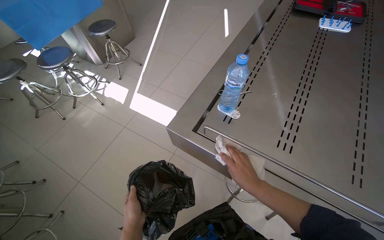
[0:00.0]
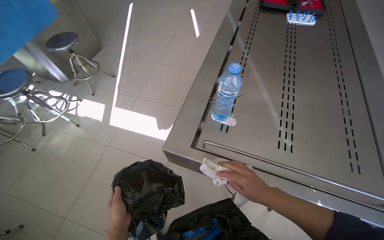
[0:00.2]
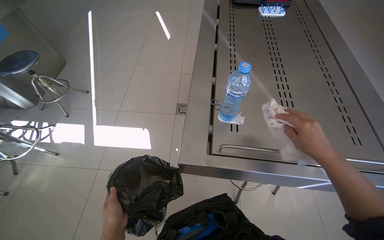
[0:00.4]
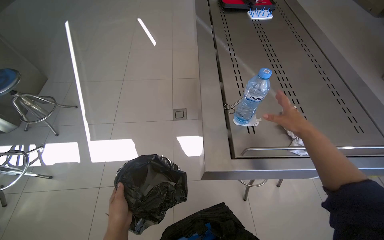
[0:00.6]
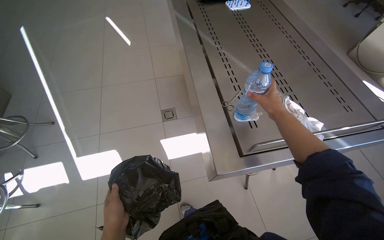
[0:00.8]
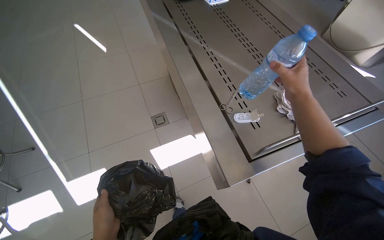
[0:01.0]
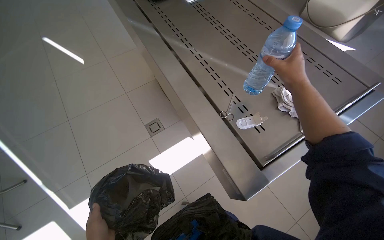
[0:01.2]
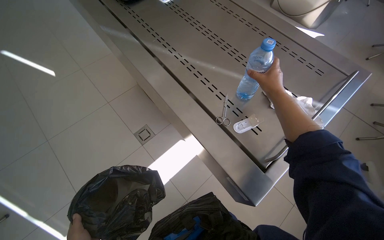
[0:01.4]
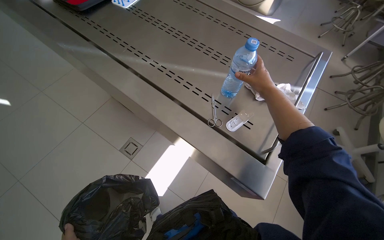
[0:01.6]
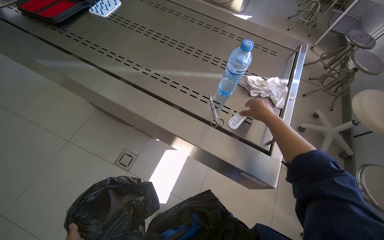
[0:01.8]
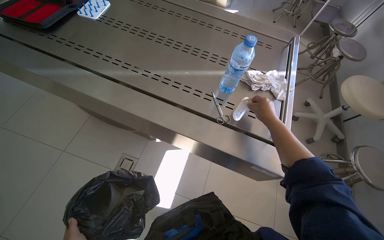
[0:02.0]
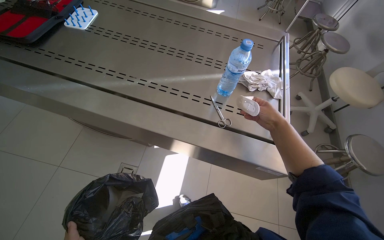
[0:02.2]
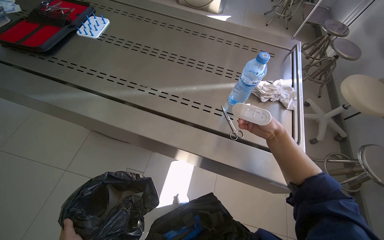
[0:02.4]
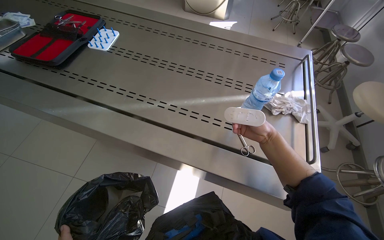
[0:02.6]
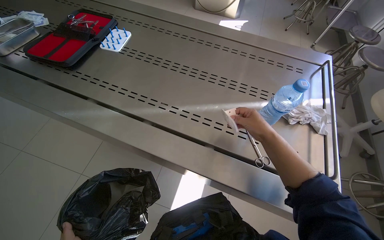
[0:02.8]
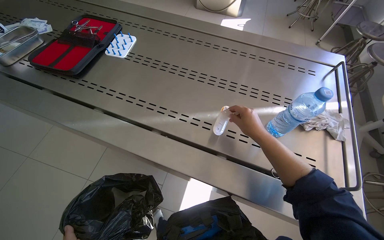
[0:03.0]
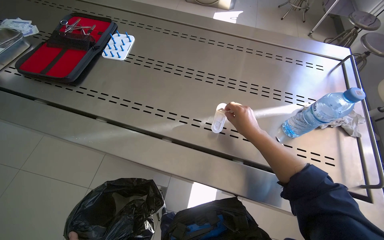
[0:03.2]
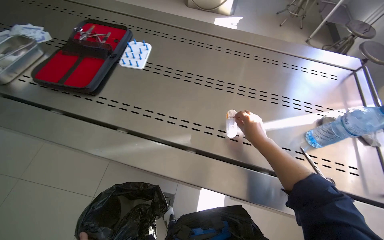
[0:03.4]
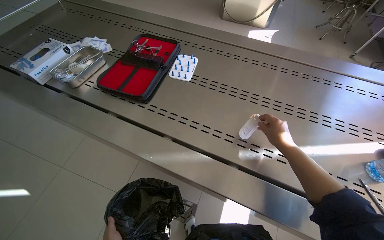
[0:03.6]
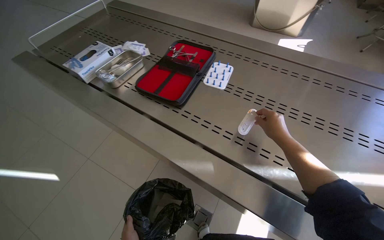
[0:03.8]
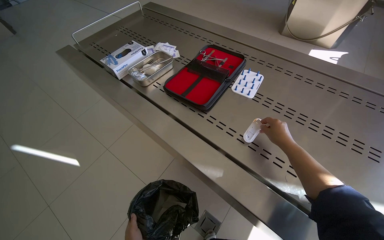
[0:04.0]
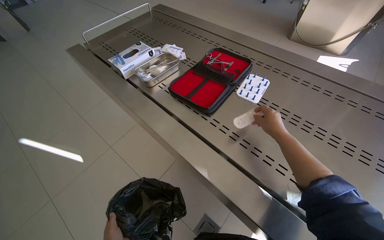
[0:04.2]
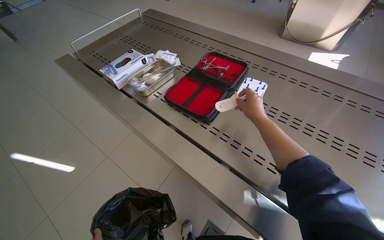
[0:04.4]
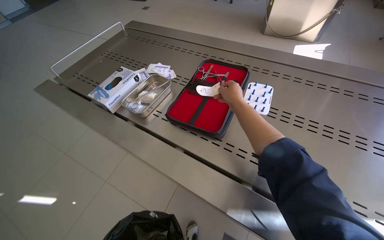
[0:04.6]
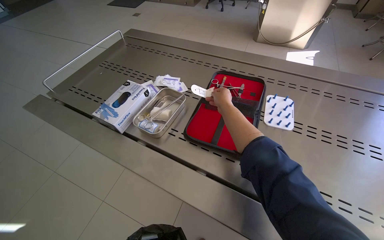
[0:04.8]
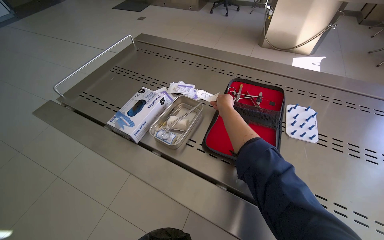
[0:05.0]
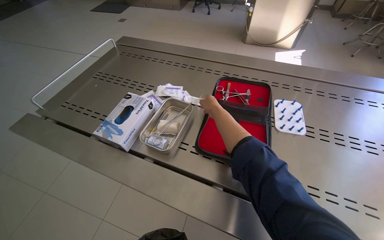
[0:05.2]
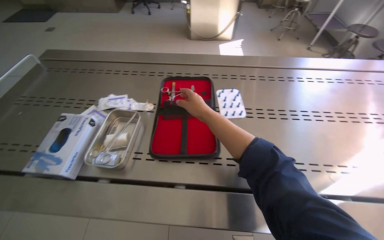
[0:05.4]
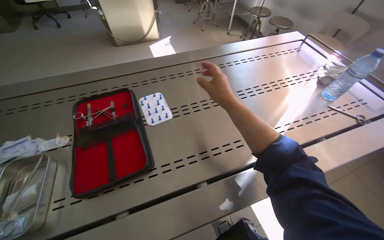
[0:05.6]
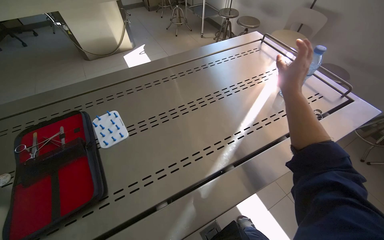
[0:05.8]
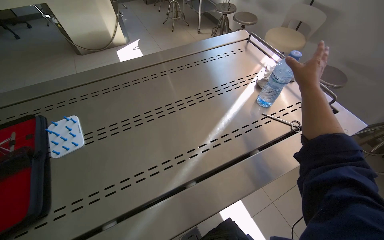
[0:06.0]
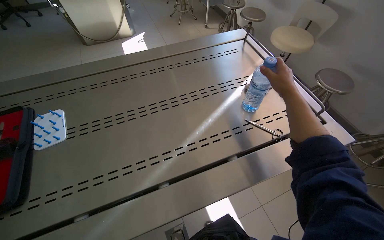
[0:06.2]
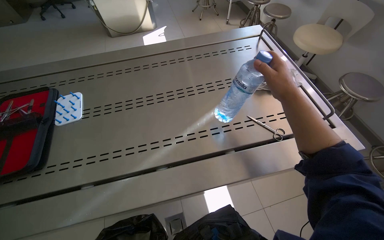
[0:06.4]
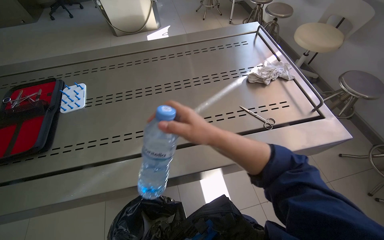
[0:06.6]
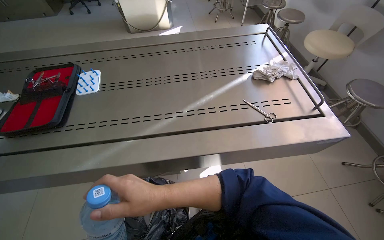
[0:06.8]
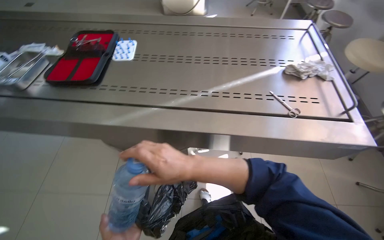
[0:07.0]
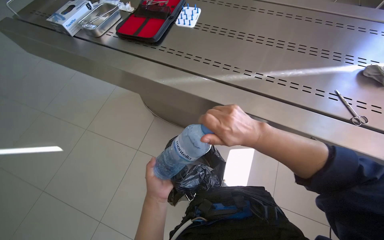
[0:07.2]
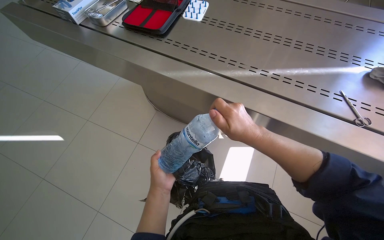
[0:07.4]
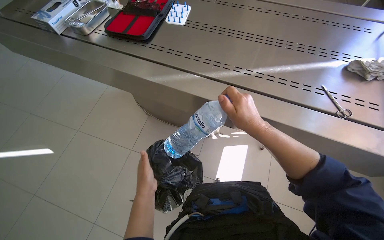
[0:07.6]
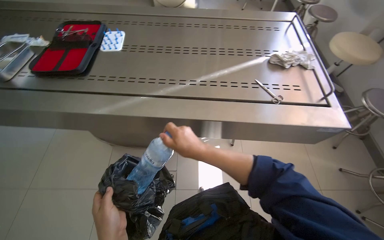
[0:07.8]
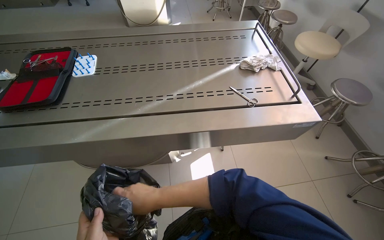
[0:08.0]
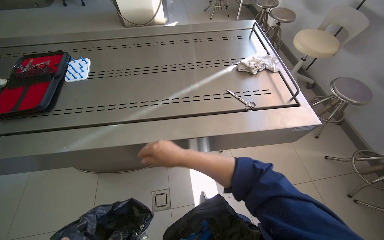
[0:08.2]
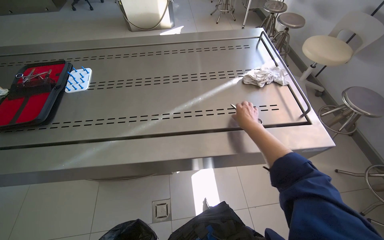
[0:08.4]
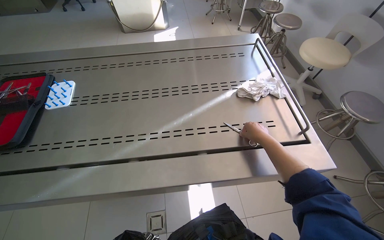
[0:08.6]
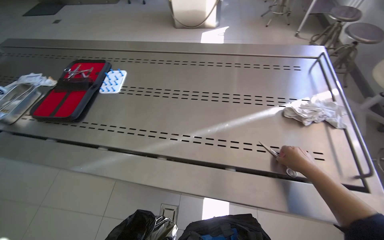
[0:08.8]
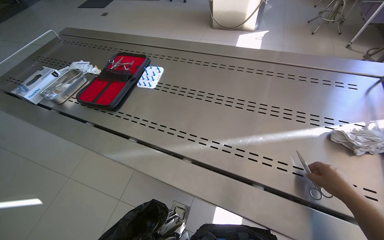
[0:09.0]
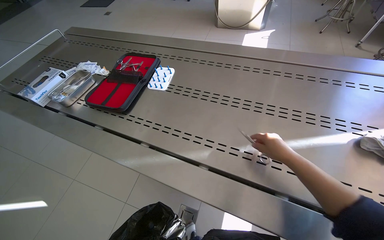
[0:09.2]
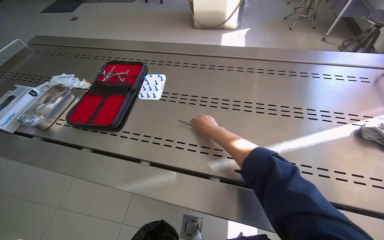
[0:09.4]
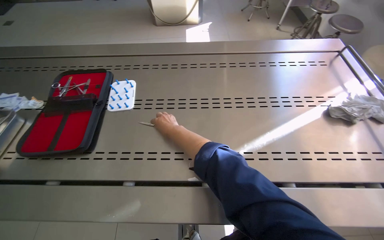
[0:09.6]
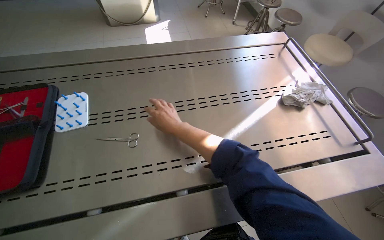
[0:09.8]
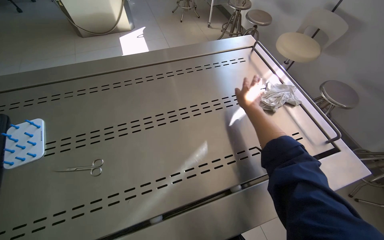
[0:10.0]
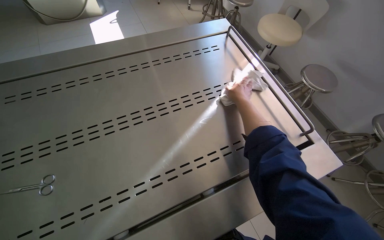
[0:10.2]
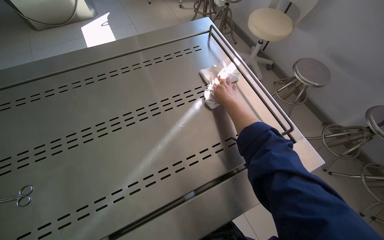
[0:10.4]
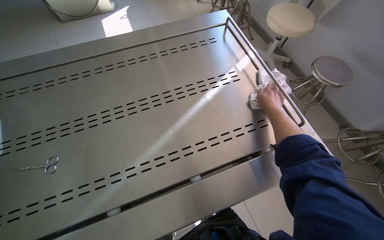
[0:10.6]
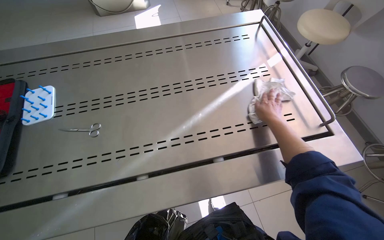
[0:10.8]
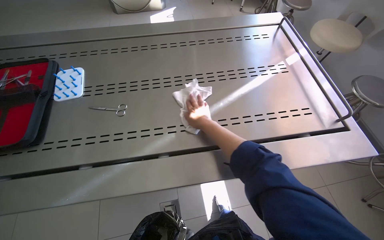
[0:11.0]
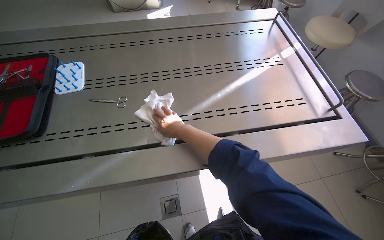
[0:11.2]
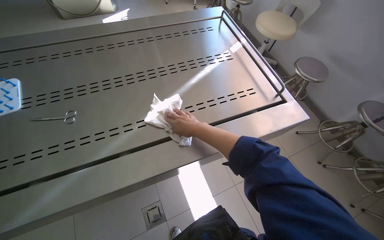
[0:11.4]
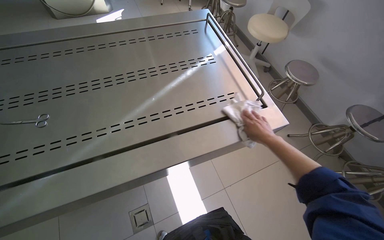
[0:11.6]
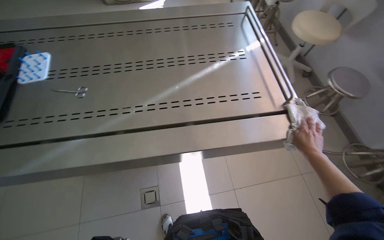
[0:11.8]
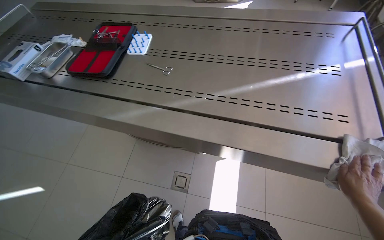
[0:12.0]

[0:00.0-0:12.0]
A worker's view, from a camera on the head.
Job: wiping surfaces.
The whole recording: Wiping stainless steel table. The worker wipes the stainless steel table with a white cloth.
0:00.0 to 0:01.6: The wearer moves approximately 50 cm. The head turns to the right by about 85 degrees.
0:03.0 to 0:04.4: The head travels to the left, some 40 cm. The wearer's head swings approximately 20 degrees to the left.
0:04.4 to 0:06.0: The wearer's head swings some 65 degrees to the right.
0:06.0 to 0:07.6: The head rotates some 45 degrees to the left.
0:09.0 to 0:10.4: The wearer's head swings some 50 degrees to the right.
0:10.4 to 0:12.0: The head turns to the left by some 40 degrees.

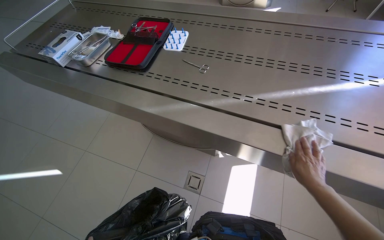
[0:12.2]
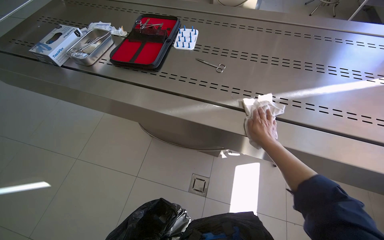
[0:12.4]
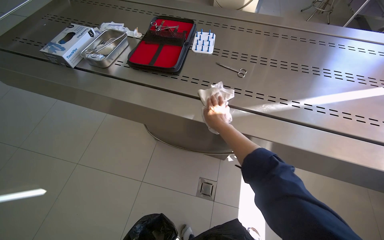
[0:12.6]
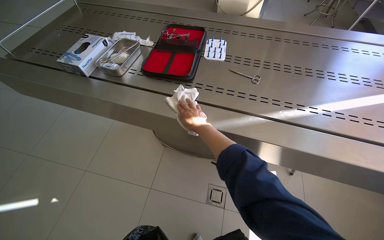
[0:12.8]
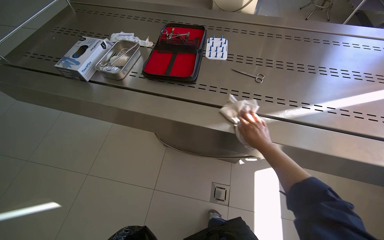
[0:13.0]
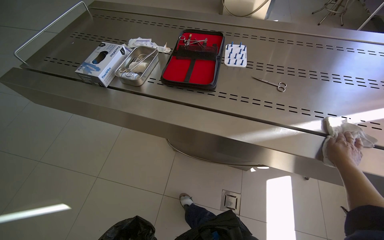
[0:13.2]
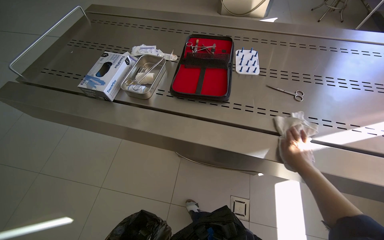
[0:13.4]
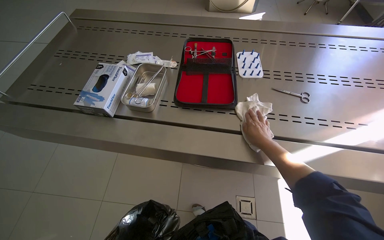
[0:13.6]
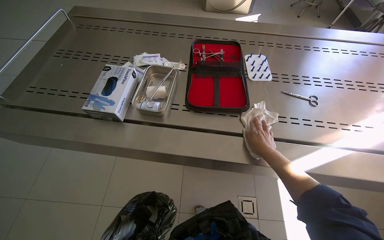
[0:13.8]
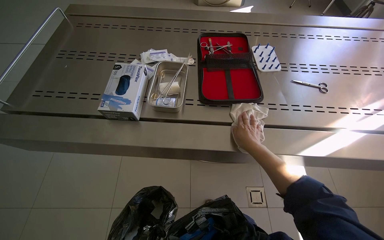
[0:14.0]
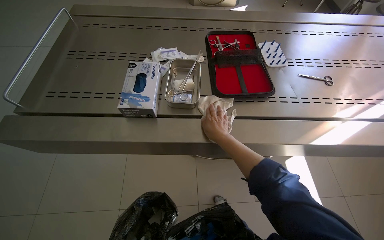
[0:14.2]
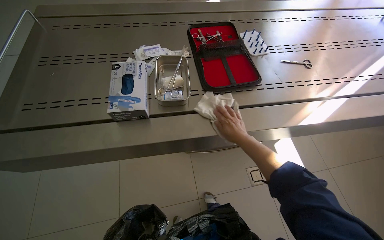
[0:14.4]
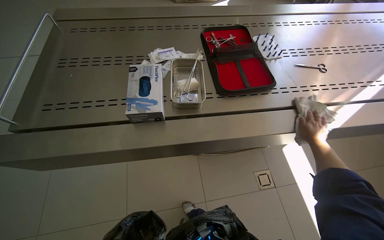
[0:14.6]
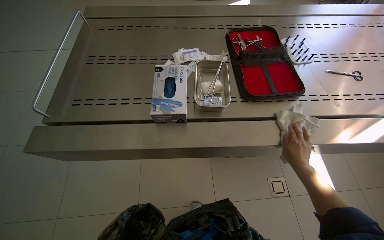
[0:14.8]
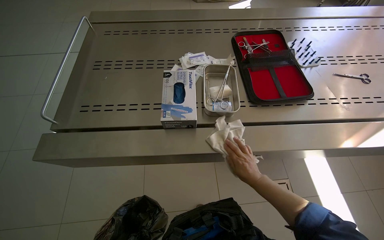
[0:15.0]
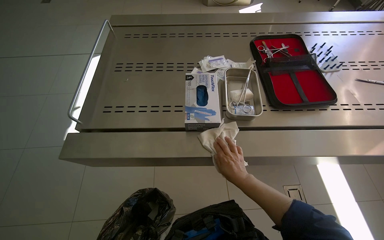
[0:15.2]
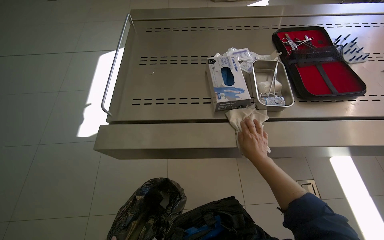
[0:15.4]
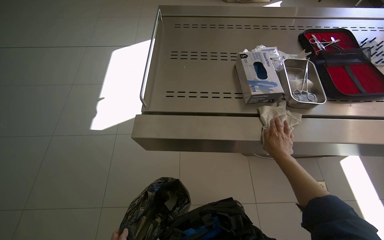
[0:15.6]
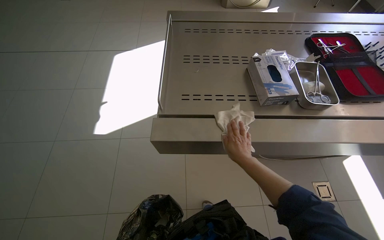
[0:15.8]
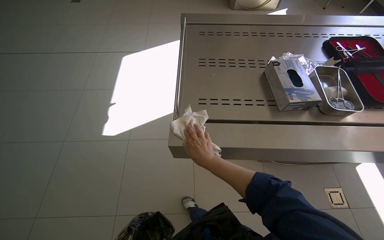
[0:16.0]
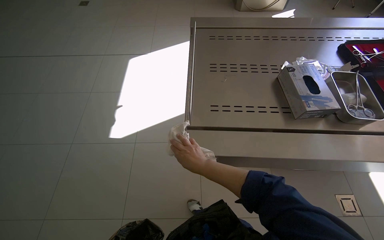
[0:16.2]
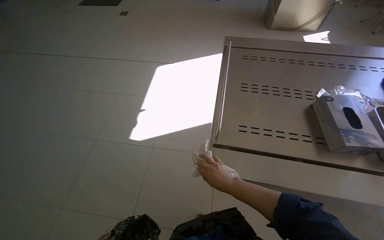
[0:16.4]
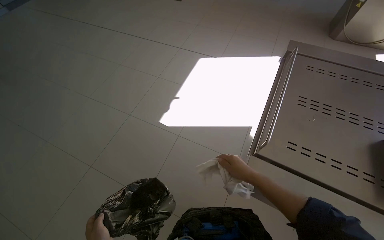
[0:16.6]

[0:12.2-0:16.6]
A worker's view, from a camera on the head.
Job: wiping surfaces.
The whole recording: Wiping stainless steel table. The worker wipes the stainless steel table with a white cloth.
0:12.2 to 0:13.6: The head travels to the left, approximately 60 cm.
0:13.6 to 0:15.2: The camera travels to the left, roughly 40 cm.
0:15.2 to 0:16.6: The camera travels approximately 50 cm. The wearer looks some 30 degrees further to the left.

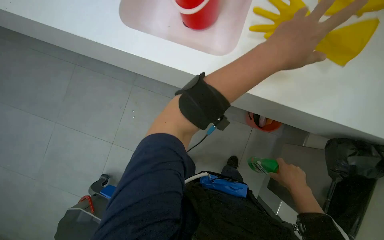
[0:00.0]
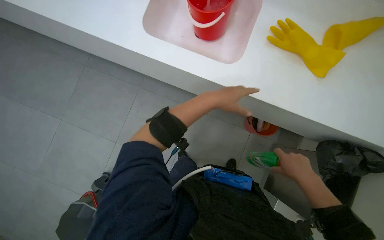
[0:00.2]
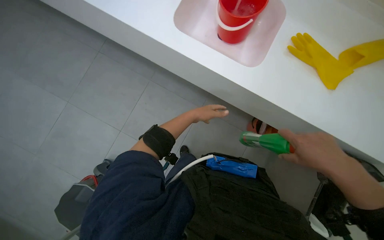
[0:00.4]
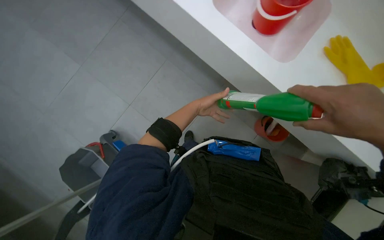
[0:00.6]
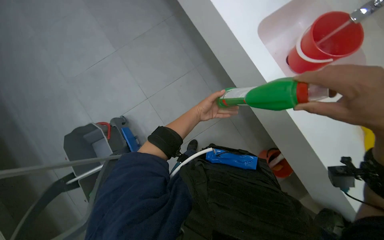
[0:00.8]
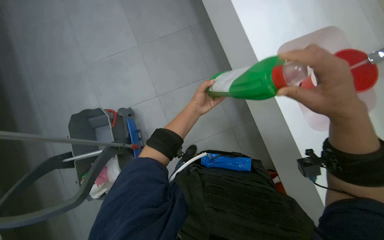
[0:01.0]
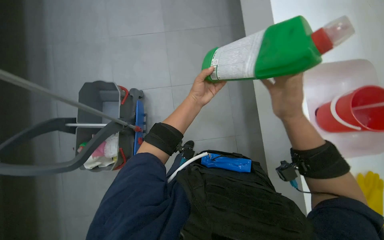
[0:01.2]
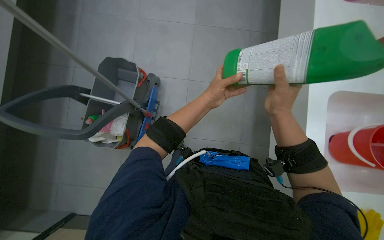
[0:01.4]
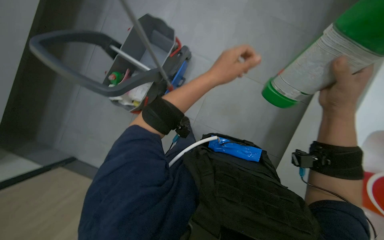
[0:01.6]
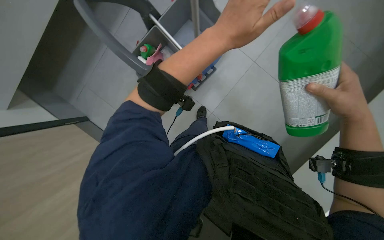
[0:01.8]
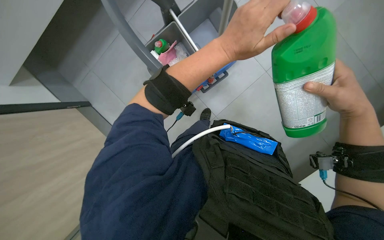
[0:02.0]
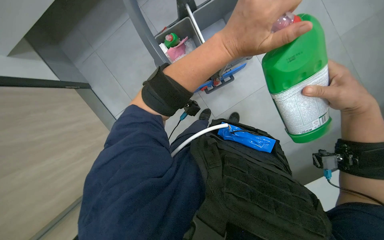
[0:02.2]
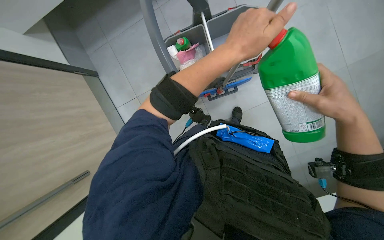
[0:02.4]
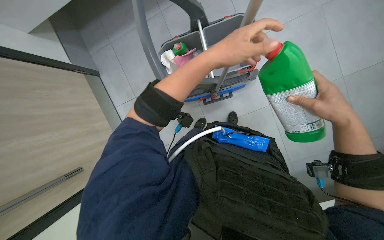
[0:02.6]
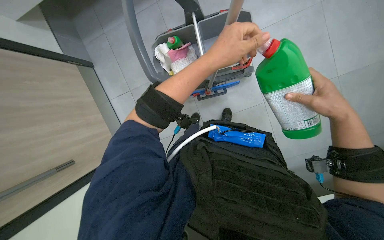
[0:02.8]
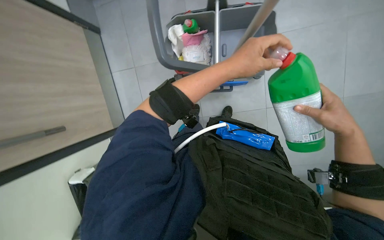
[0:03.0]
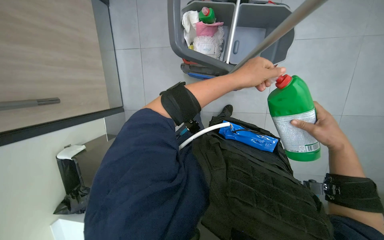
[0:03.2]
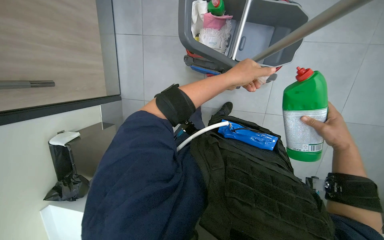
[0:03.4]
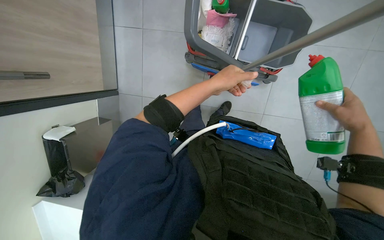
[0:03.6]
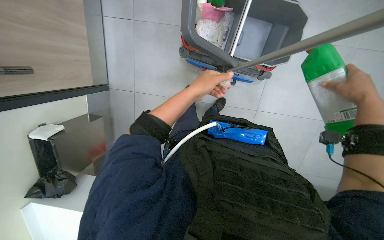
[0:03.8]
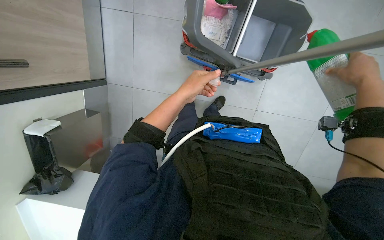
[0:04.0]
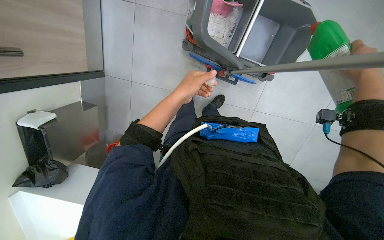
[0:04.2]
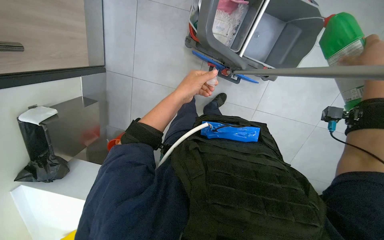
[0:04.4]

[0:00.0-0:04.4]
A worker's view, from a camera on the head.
Job: preparing cleaning supplies.
The whole recording: Preparing mop bucket solution. The worker adds cleaning solutions and water to the mop bucket.
0:00.0 to 0:01.4: The scene turns about 75 degrees clockwise in the picture.
0:01.4 to 0:03.0: The scene rotates clockwise by roughly 50 degrees.
0:03.0 to 0:04.4: The left hand goes roughly 20 cm farther from the camera and to the left.
